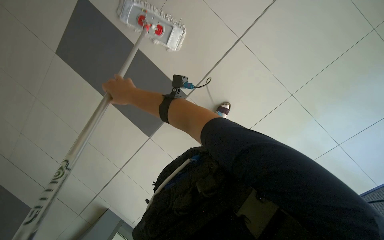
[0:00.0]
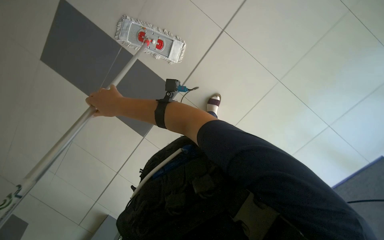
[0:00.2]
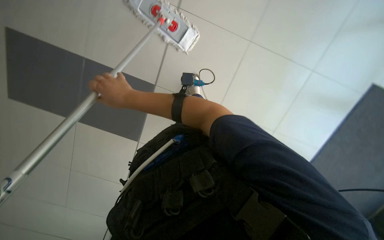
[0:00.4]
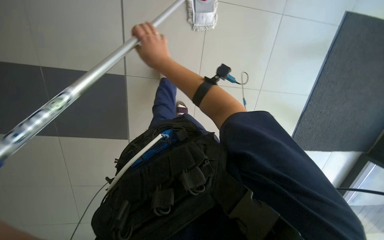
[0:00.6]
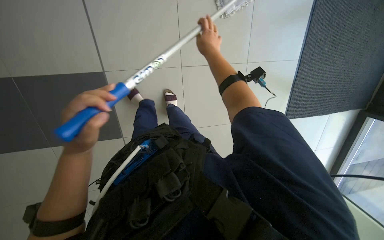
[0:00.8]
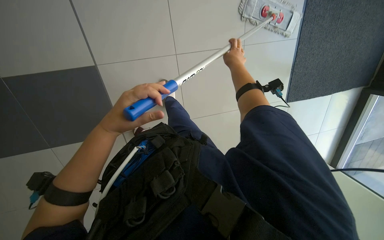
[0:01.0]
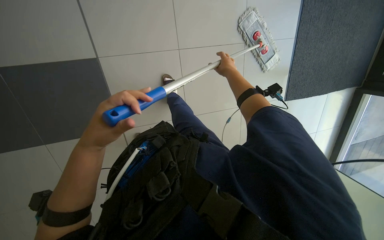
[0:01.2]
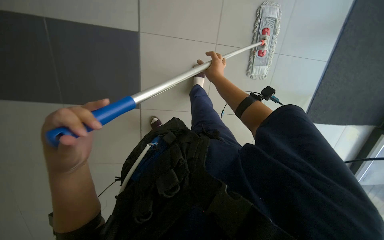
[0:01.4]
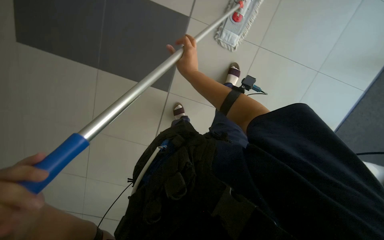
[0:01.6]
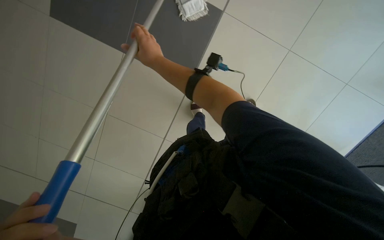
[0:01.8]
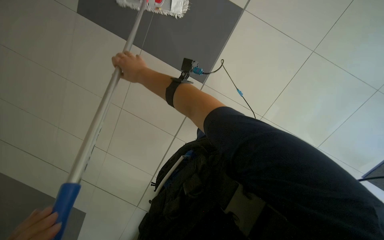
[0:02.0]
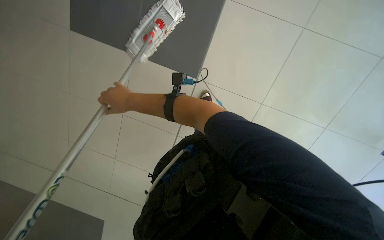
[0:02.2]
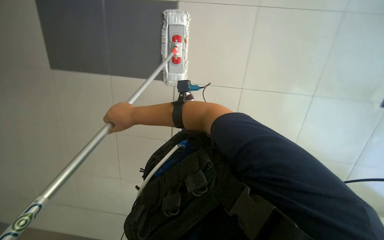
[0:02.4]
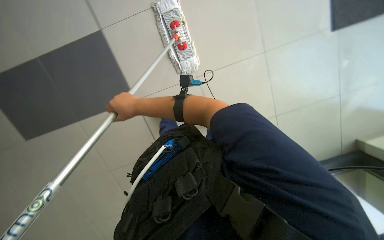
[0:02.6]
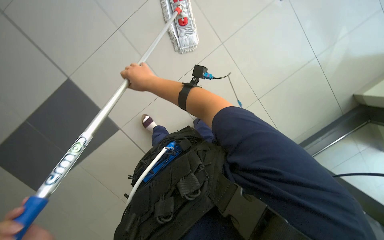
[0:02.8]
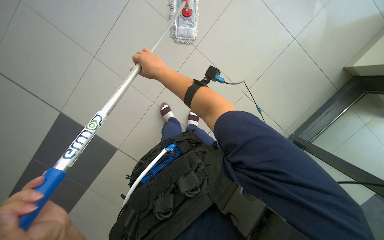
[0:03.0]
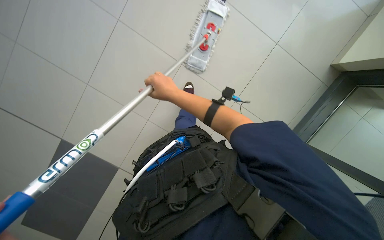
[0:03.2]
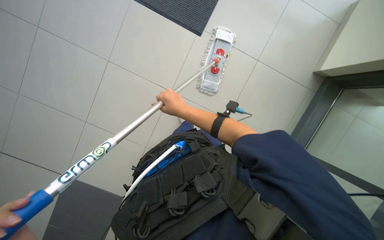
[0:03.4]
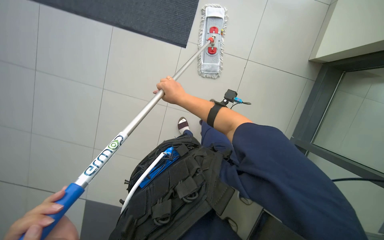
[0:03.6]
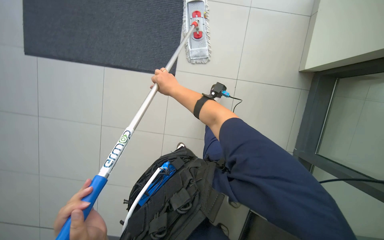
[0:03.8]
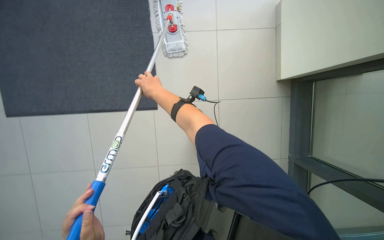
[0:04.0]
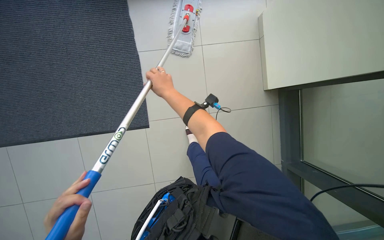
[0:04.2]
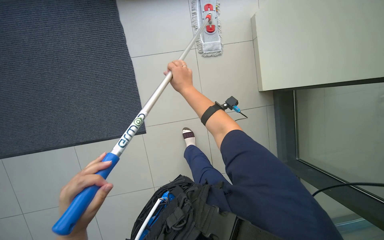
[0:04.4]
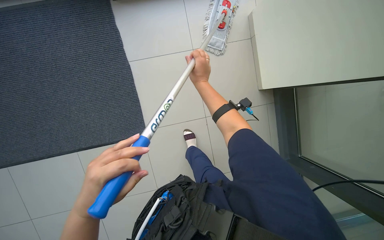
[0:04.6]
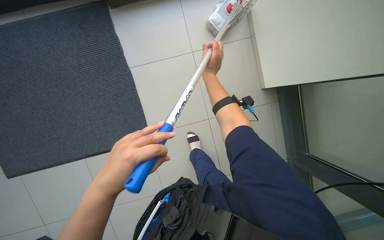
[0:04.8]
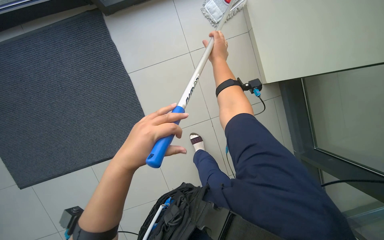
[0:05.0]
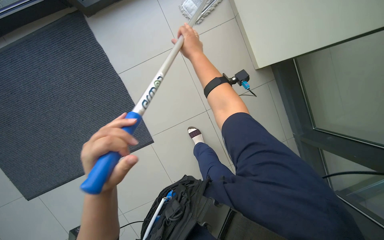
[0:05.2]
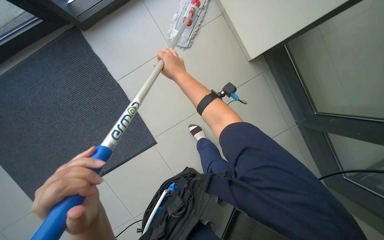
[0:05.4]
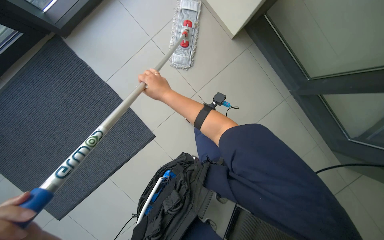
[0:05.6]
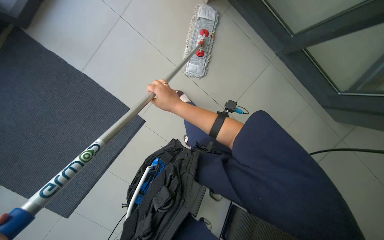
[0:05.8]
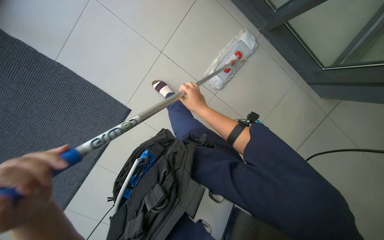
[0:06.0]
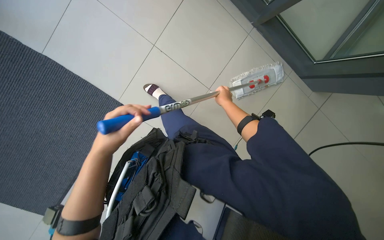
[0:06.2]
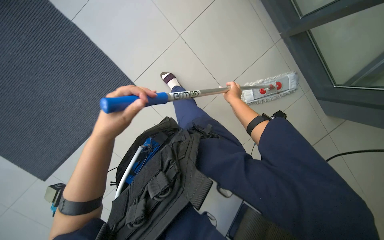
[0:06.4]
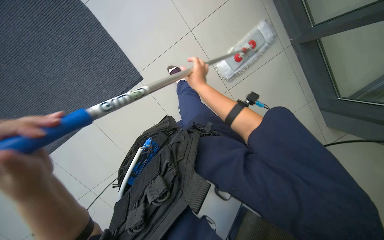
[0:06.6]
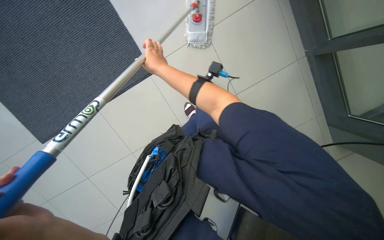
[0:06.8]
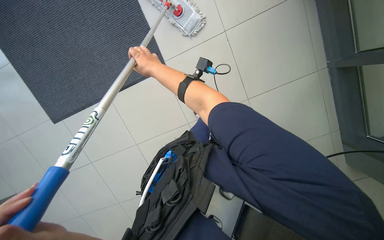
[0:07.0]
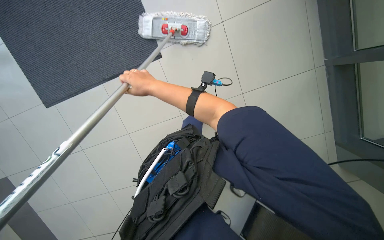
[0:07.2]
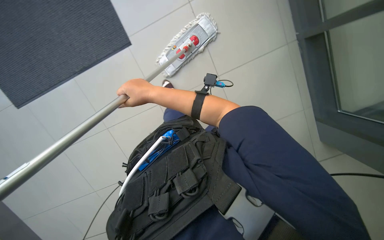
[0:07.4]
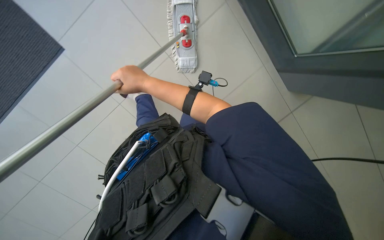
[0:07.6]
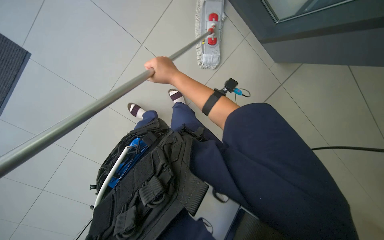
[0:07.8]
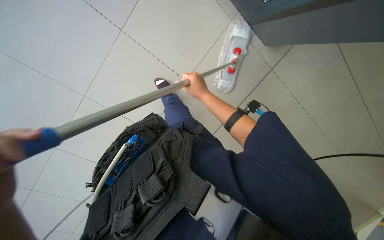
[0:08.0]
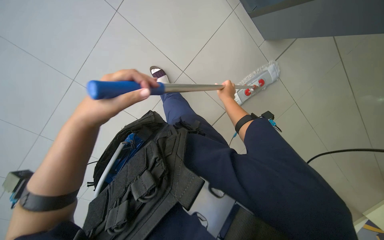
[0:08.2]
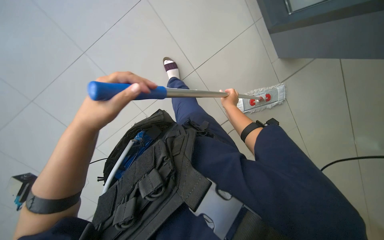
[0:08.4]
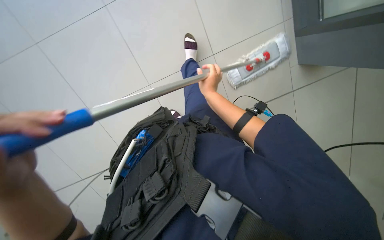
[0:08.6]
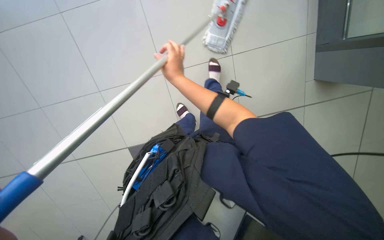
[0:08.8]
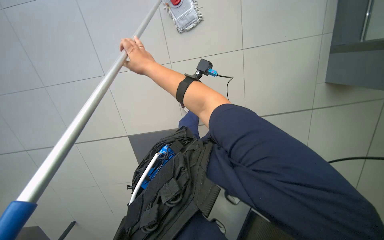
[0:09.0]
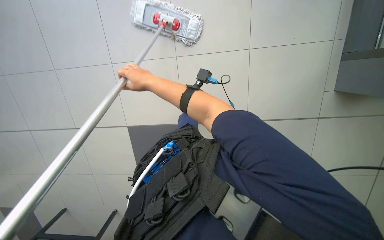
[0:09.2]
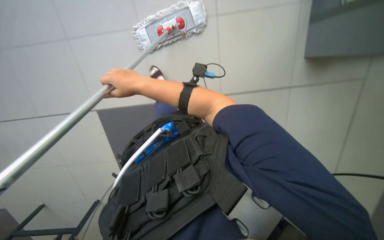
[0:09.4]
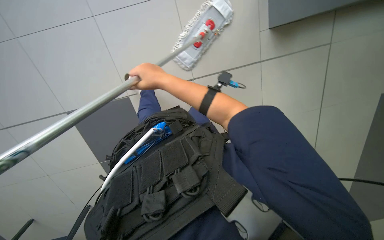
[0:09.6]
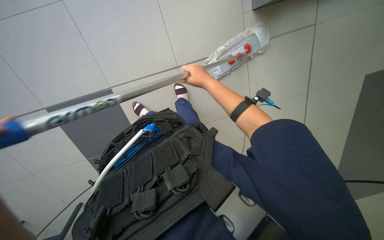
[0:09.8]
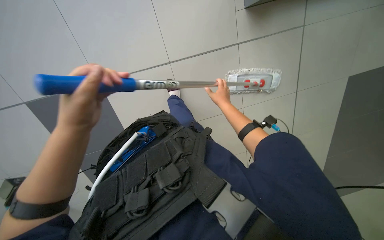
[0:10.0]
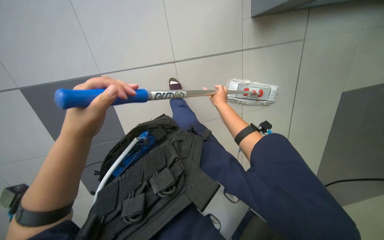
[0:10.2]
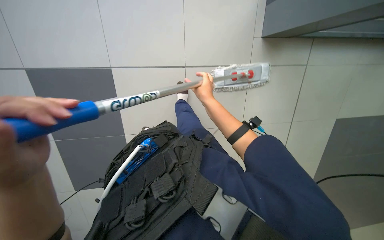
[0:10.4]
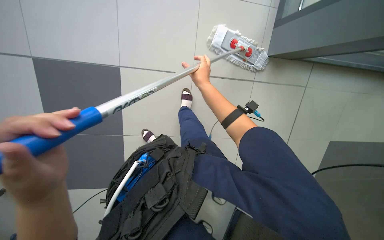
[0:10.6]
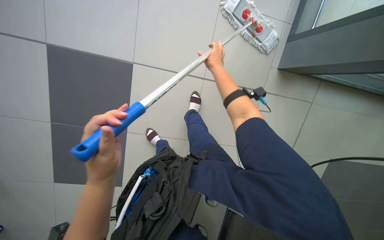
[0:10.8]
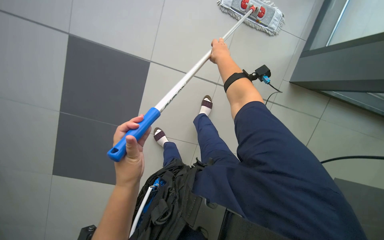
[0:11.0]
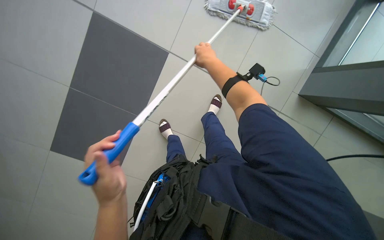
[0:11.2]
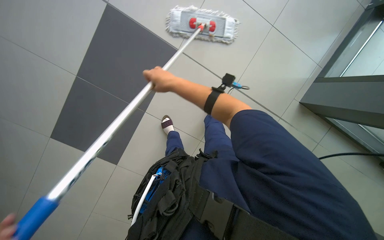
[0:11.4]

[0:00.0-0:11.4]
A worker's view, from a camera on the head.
Job: mopping floor.
The whole recording: Mopping tiled floor. The worker mops the tiled floor with a flat mop.
0:00.0 to 0:01.4: The right hand moves to the right, some 40 cm.
0:01.4 to 0:02.8: The view swings about 15 degrees to the left. The view tips downward by some 15 degrees. The scene turns roughly 25 degrees counterclockwise in the picture. The right hand goes roughly 25 cm to the left and nearer to the camera.
0:02.8 to 0:04.2: The view tilts approximately 10 degrees upward.
0:04.2 to 0:05.6: The scene turns approximately 30 degrees counterclockwise in the picture.
0:05.6 to 0:07.2: The view tips downward by about 20 degrees. The scene rotates clockwise by approximately 25 degrees. The right hand moves approximately 25 cm to the right and comes back.
0:08.6 to 0:10.0: The camera is aimed roughly 25 degrees further to the left. Everything in view rotates approximately 25 degrees counterclockwise. The right hand moves approximately 25 cm to the left and comes back.
0:10.0 to 0:11.4: The right hand moves to the left, about 35 cm.

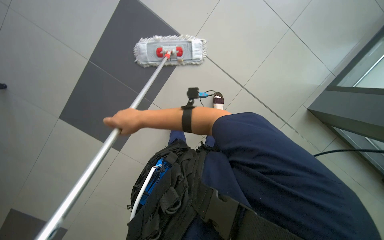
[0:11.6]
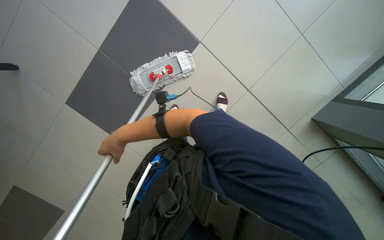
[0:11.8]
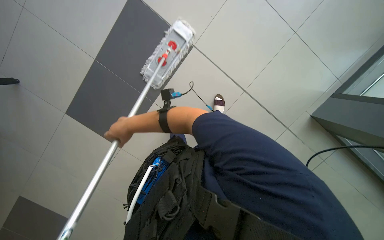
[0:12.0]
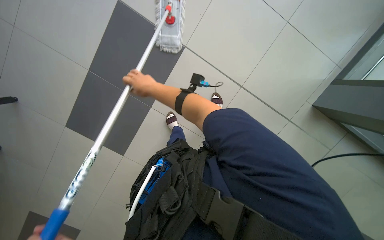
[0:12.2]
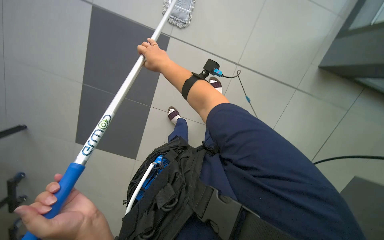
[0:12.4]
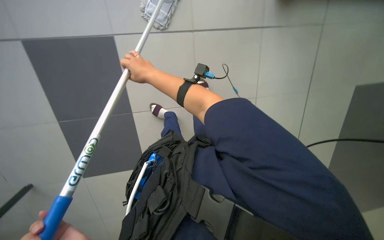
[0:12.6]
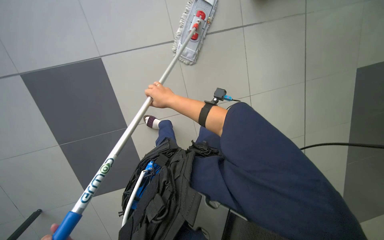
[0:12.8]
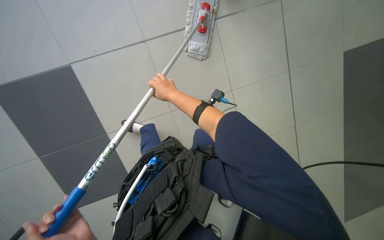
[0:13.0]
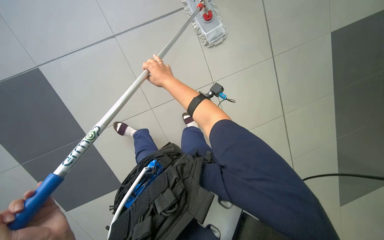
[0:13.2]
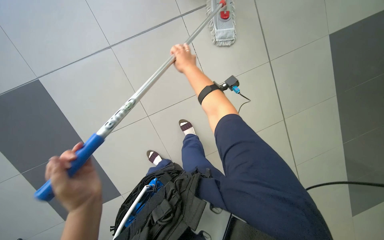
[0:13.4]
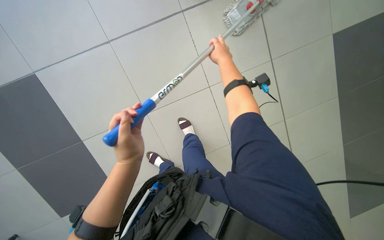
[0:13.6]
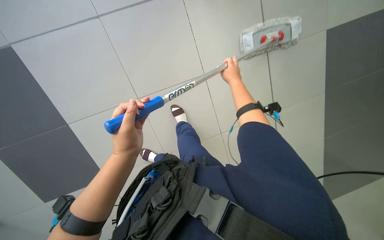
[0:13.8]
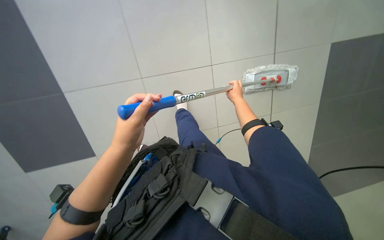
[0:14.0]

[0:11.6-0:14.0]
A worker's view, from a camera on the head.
Job: mopping floor.
The whole recording: Mopping tiled floor. The worker mops the tiled floor with a flat mop.
0:11.6 to 0:12.8: The camera pitches upward, by about 15 degrees. The right hand shifts roughly 10 cm to the right, and moves some 25 cm up the picture and comes back.
0:12.8 to 0:14.0: The view tilts approximately 15 degrees upward. The right hand heads to the right, covering some 20 cm.

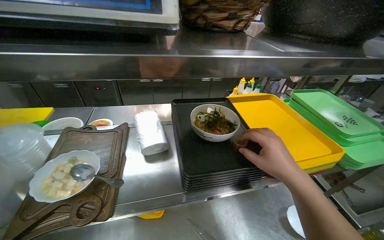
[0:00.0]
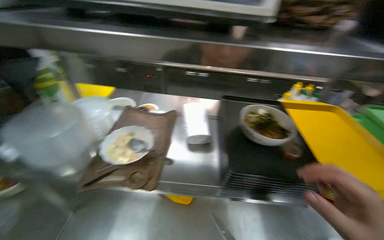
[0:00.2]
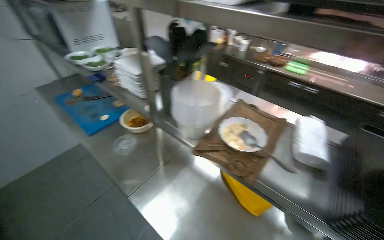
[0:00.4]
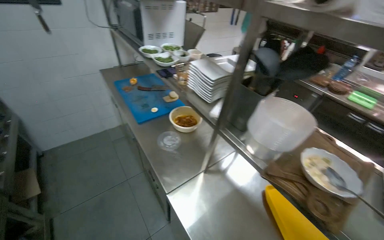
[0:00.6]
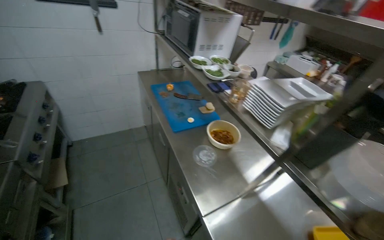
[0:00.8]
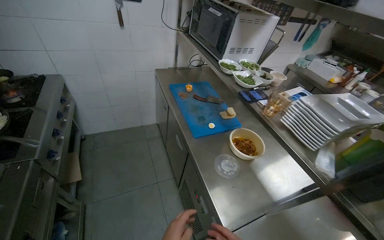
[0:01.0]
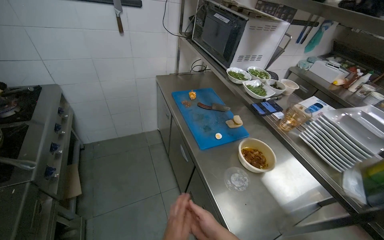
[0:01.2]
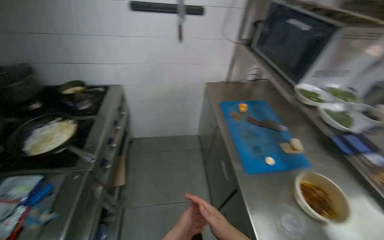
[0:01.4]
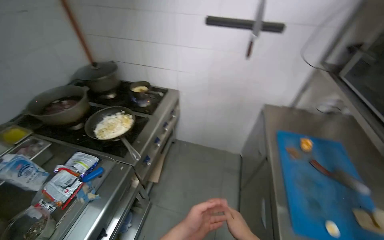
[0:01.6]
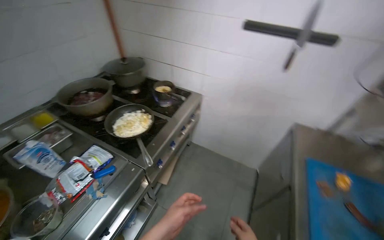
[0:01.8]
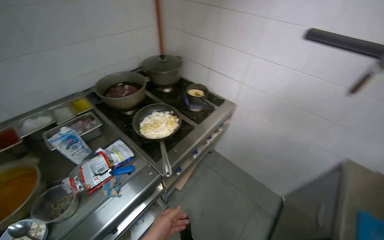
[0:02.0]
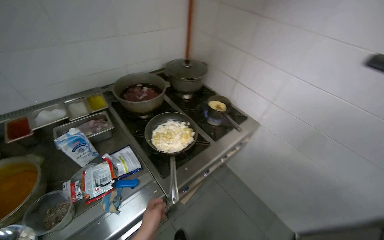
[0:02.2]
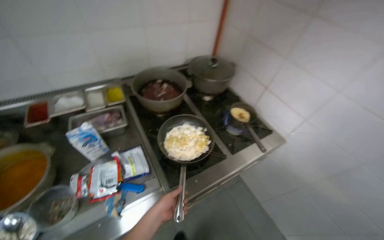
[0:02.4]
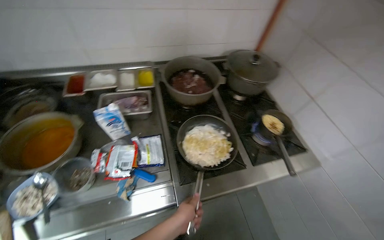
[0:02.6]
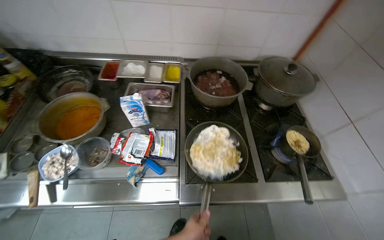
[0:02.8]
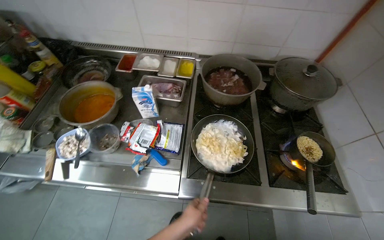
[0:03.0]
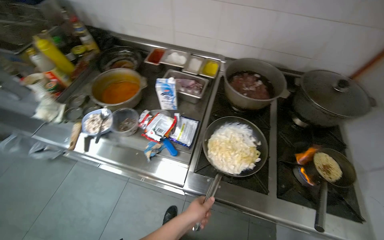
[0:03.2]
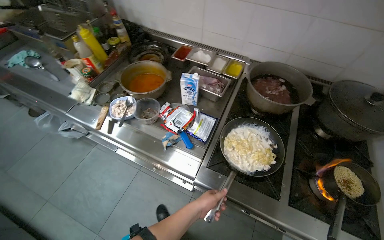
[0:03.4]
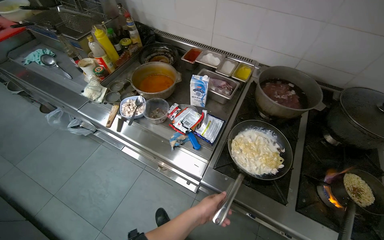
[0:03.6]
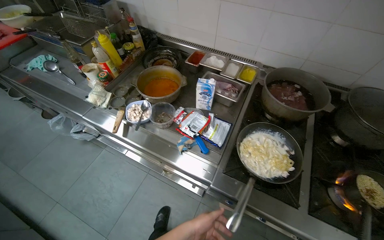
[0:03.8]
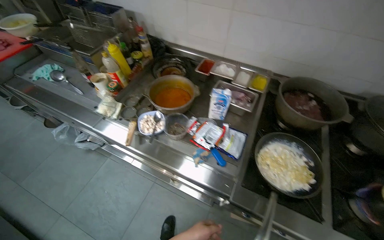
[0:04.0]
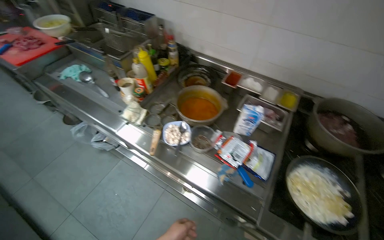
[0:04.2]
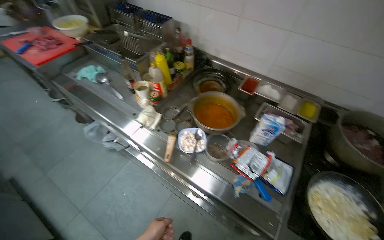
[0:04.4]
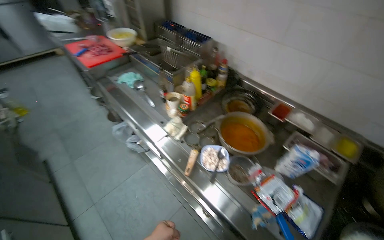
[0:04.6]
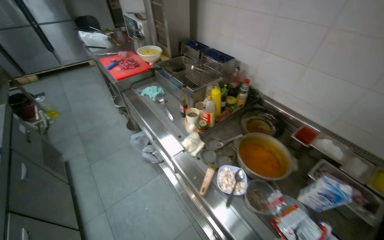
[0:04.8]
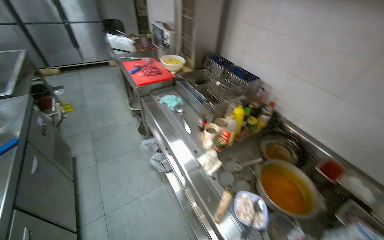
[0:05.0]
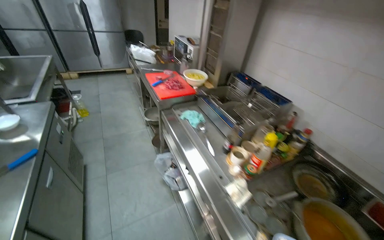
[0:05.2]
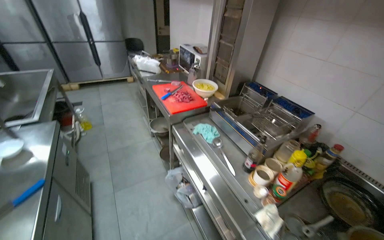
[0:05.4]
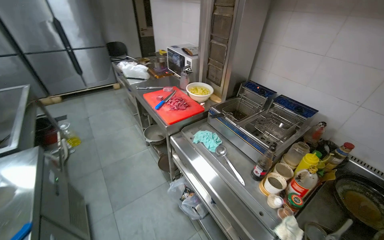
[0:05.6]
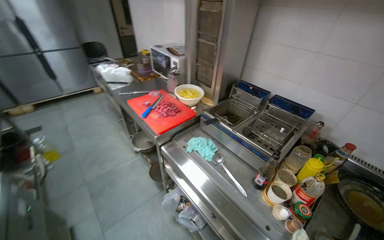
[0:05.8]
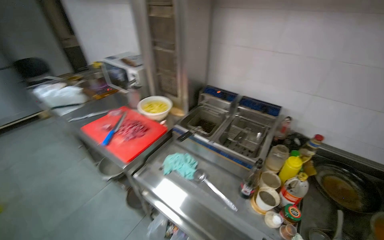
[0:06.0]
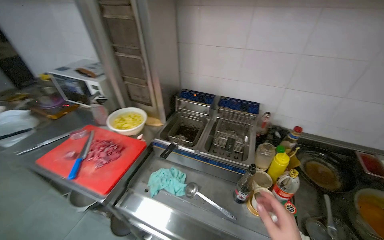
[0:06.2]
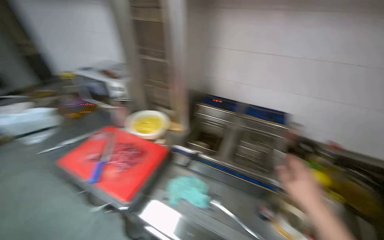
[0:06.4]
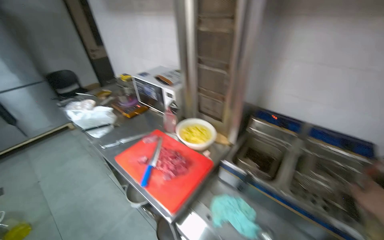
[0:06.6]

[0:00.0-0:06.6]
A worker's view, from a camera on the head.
Job: cooking food.
The whole recording: Cooking pasta in pan. The worker stirs pasta in a pan on the stove, adds sauce, and continues stirring.
0:00.0 to 0:01.6: The head travels some 1 m. The head turns to the left by approximately 115 degrees.
0:01.6 to 0:03.2: The camera travels some 50 cm. The head turns to the left by some 90 degrees.
0:03.2 to 0:05.0: The camera travels approximately 60 cm. The wearer's head swings about 45 degrees to the left. The view tilts approximately 15 degrees upward.
0:05.0 to 0:06.6: The head travels approximately 90 cm.
